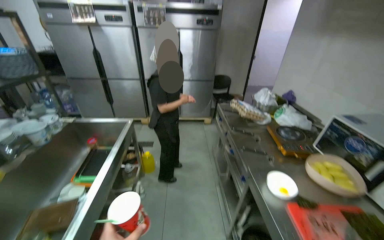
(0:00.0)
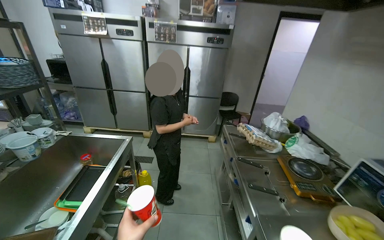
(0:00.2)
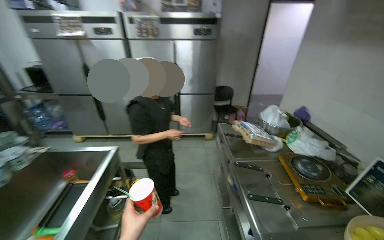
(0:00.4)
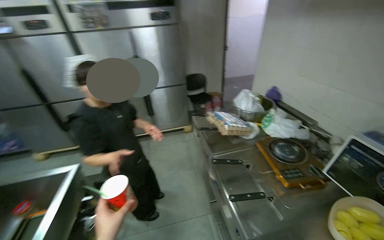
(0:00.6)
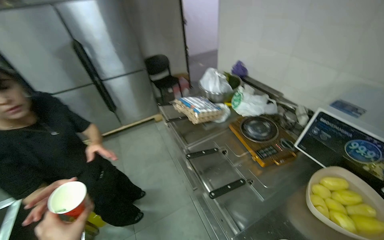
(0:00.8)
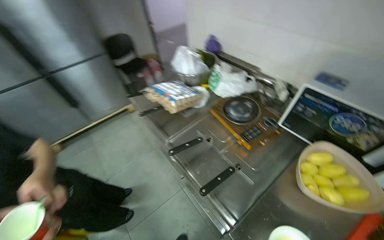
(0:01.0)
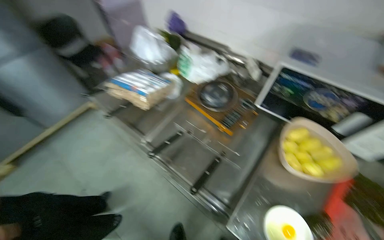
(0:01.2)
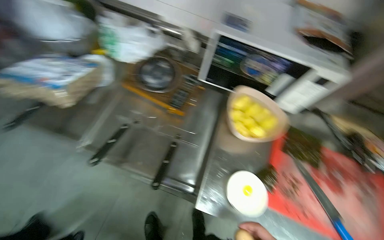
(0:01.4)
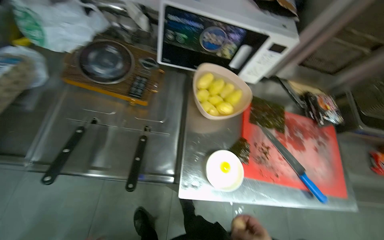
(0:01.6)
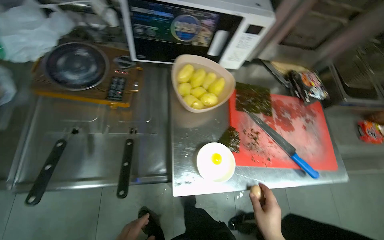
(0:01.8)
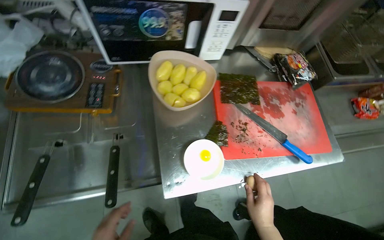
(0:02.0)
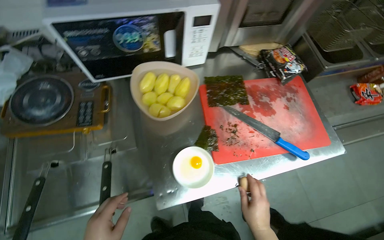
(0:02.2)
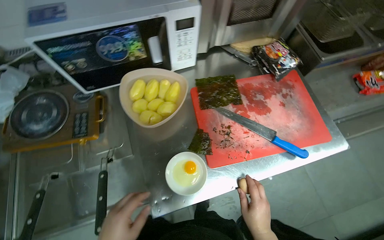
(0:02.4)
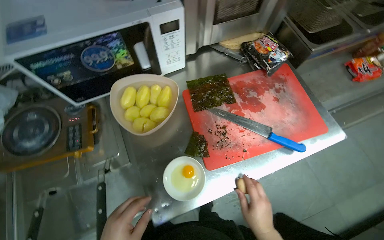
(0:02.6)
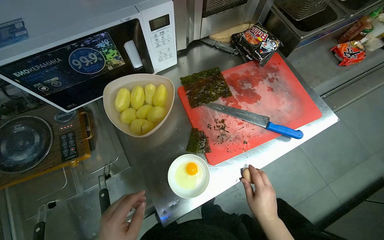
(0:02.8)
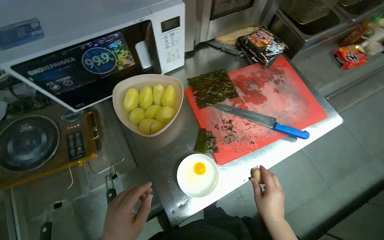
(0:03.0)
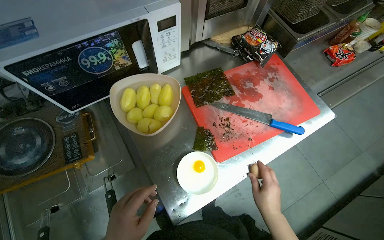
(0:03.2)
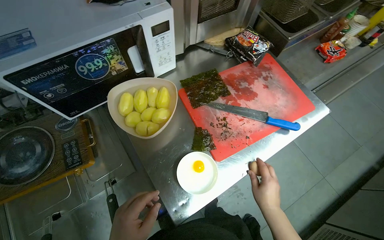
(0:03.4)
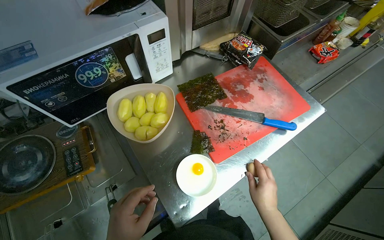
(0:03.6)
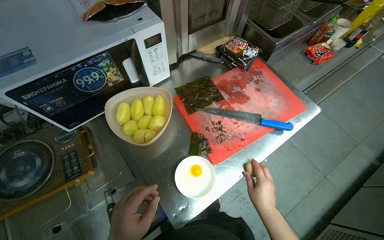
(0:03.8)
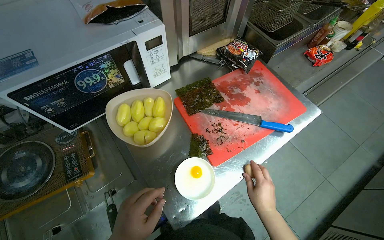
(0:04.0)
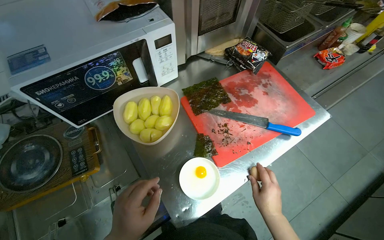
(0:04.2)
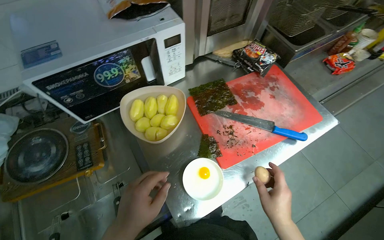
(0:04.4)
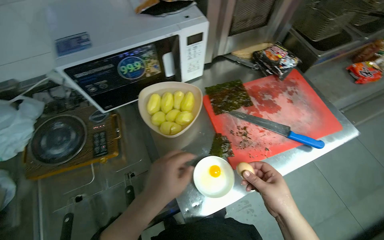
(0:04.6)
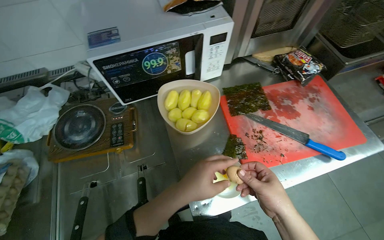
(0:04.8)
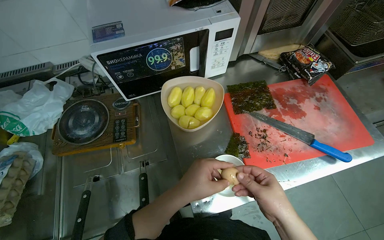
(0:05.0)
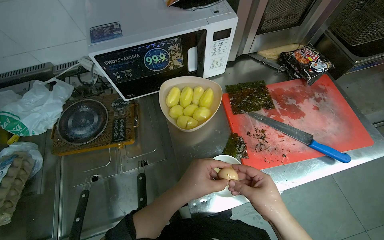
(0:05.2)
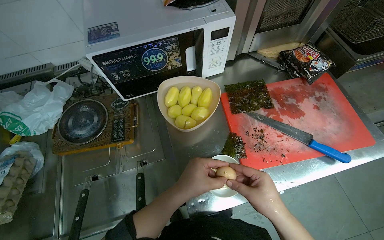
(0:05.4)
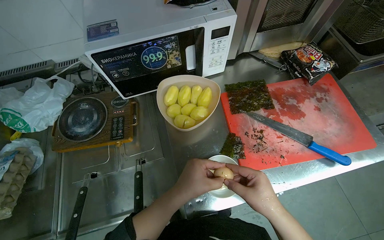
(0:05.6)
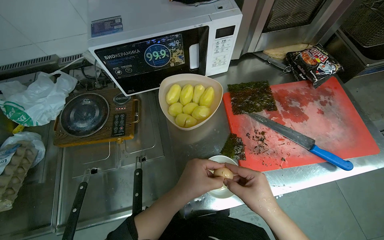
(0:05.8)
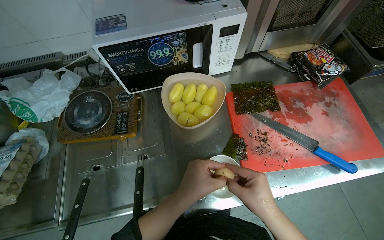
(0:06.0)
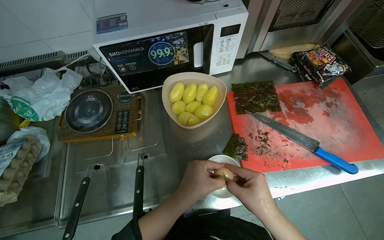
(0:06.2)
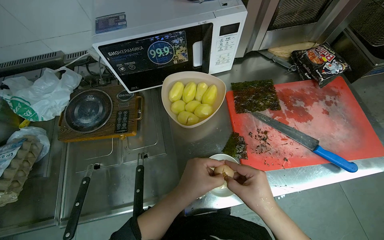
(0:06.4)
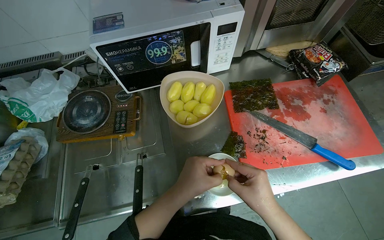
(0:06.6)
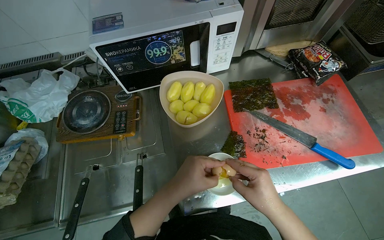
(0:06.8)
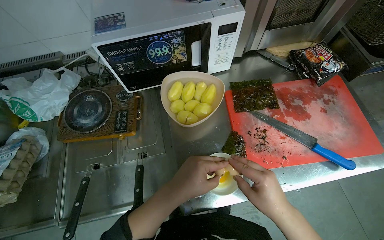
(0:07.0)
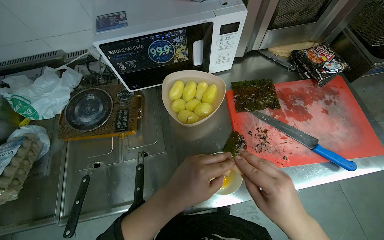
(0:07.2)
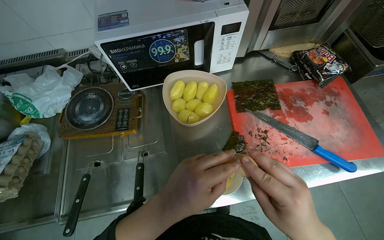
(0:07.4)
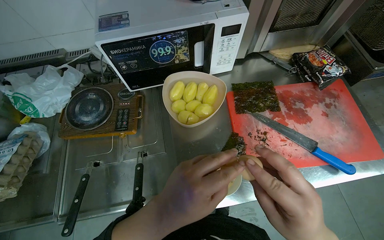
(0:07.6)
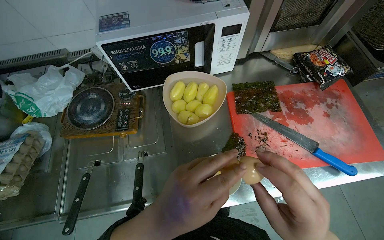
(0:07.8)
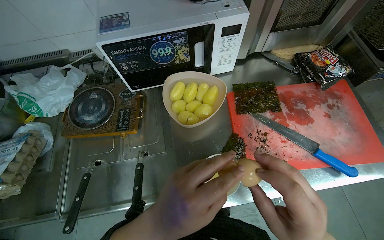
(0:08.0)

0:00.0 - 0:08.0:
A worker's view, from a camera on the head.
Job: preparing food.
The whole recording: Cracking eggs into a bowl. The worker cracks eggs into a small white bowl.
0:00.0 - 0:01.6: The camera travels about 80 cm. The wearer's head swings roughly 85 degrees to the right. The view tips downward by roughly 35 degrees.
0:01.6 - 0:03.2: The scene turns approximately 35 degrees counterclockwise in the picture.
0:04.8 - 0:06.4: The hands are busy where they are.

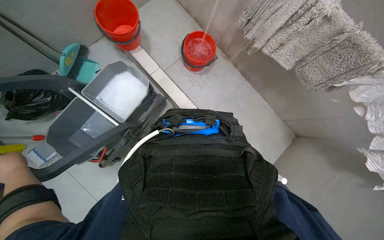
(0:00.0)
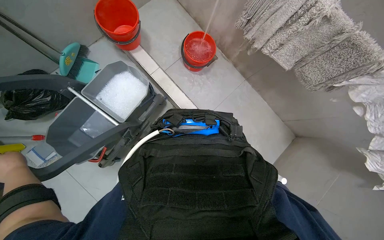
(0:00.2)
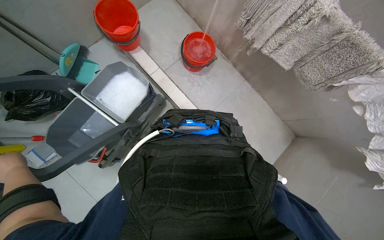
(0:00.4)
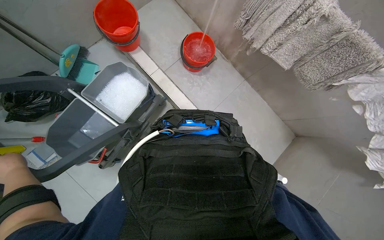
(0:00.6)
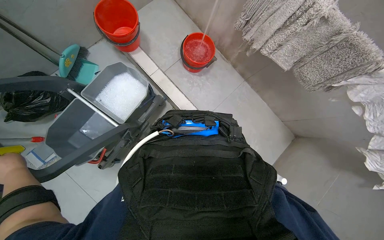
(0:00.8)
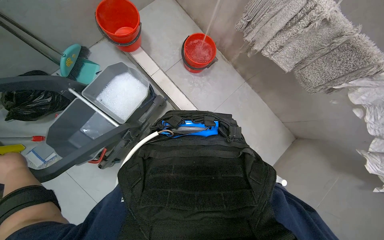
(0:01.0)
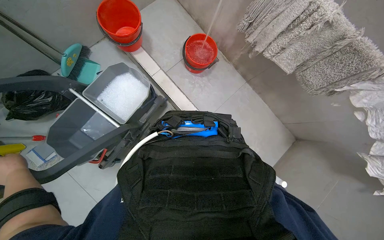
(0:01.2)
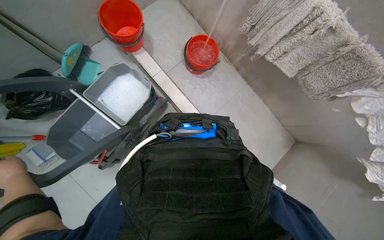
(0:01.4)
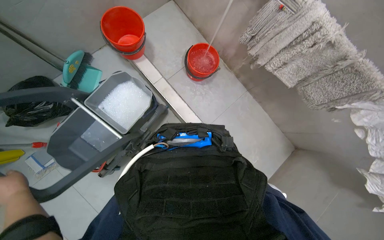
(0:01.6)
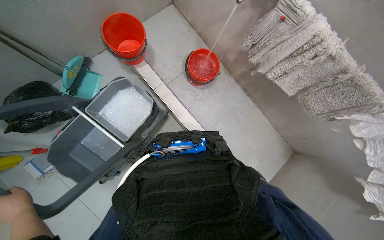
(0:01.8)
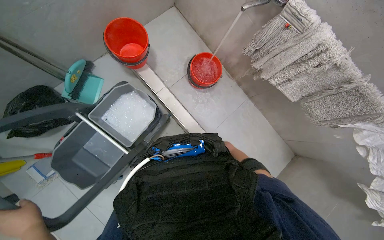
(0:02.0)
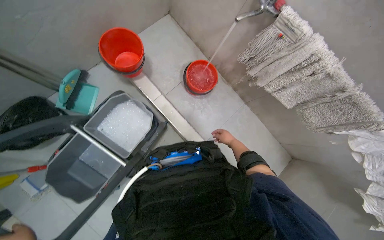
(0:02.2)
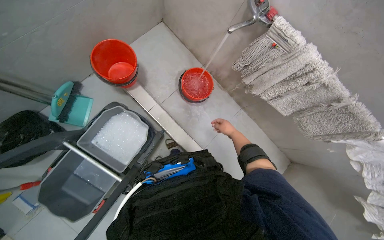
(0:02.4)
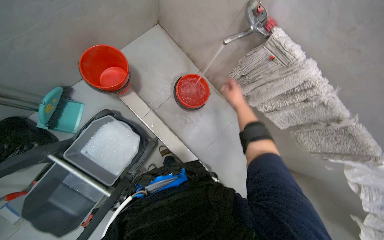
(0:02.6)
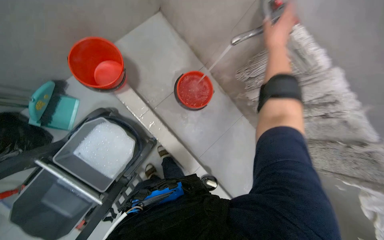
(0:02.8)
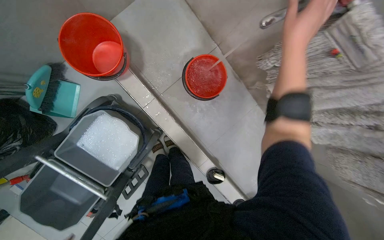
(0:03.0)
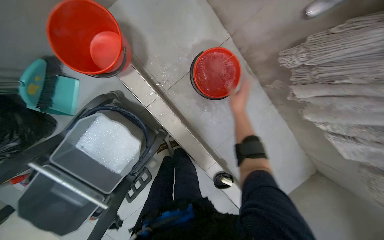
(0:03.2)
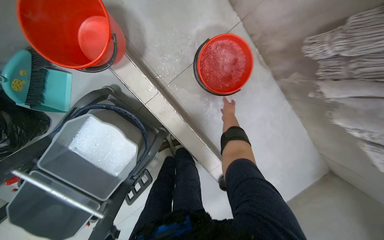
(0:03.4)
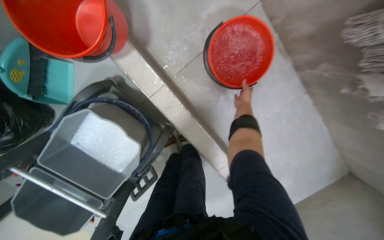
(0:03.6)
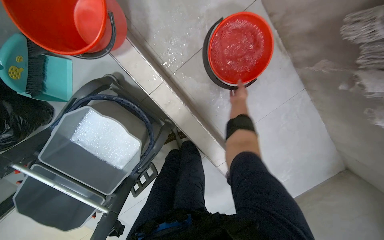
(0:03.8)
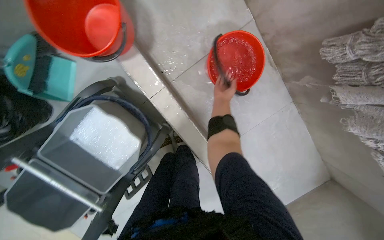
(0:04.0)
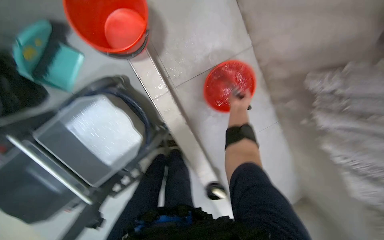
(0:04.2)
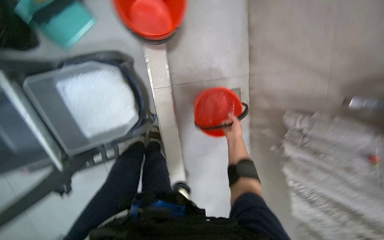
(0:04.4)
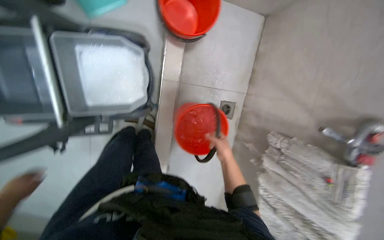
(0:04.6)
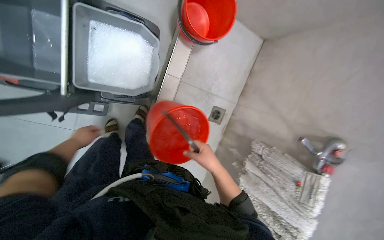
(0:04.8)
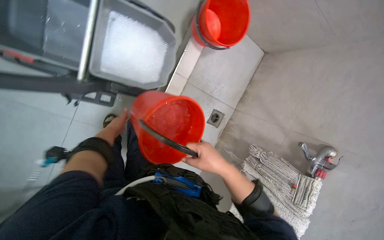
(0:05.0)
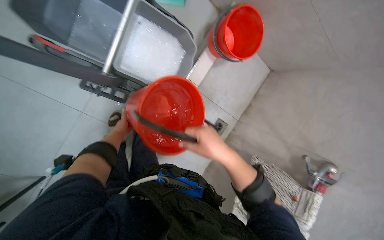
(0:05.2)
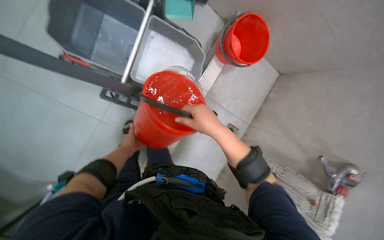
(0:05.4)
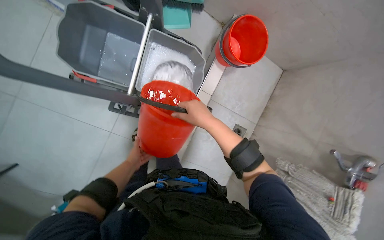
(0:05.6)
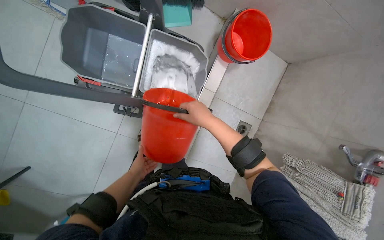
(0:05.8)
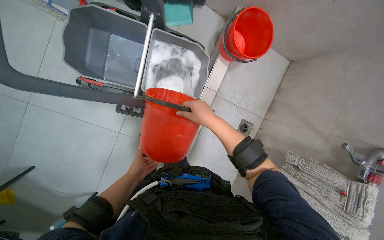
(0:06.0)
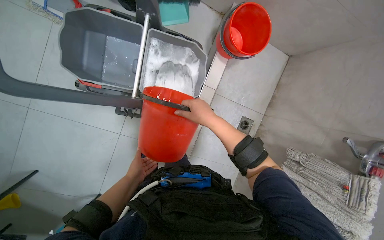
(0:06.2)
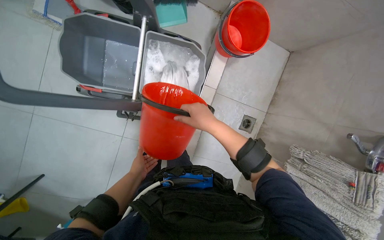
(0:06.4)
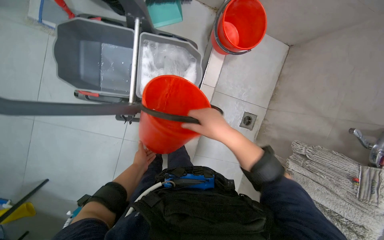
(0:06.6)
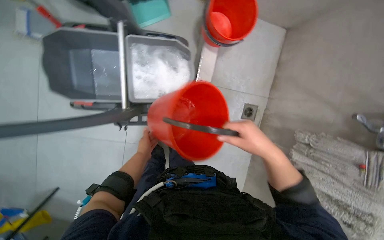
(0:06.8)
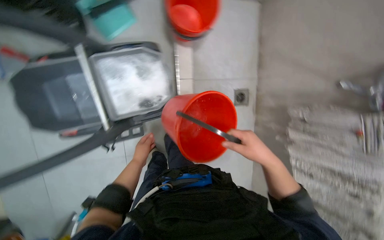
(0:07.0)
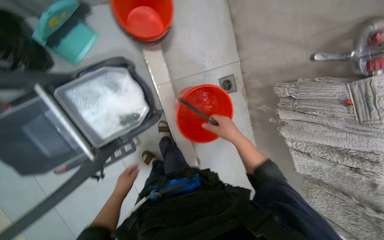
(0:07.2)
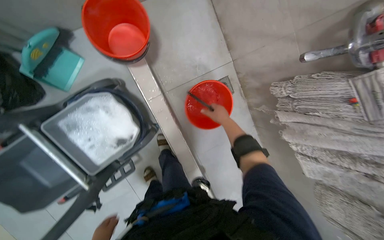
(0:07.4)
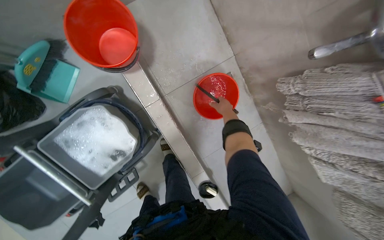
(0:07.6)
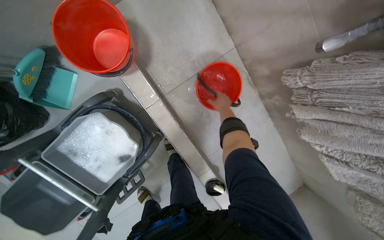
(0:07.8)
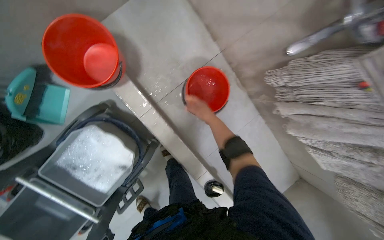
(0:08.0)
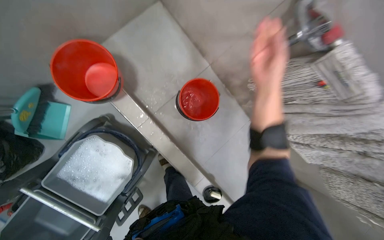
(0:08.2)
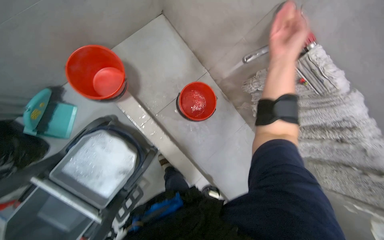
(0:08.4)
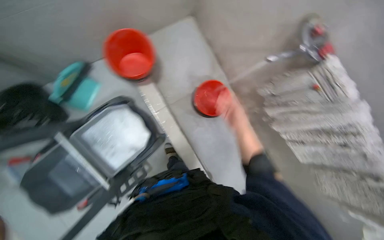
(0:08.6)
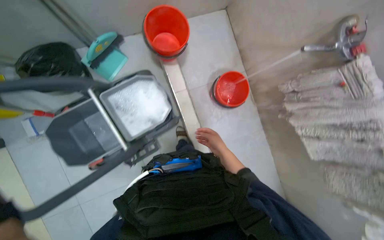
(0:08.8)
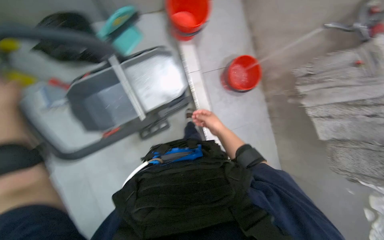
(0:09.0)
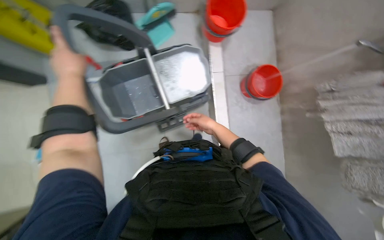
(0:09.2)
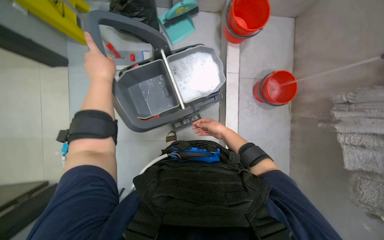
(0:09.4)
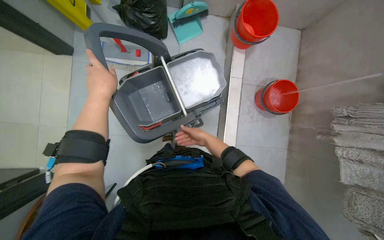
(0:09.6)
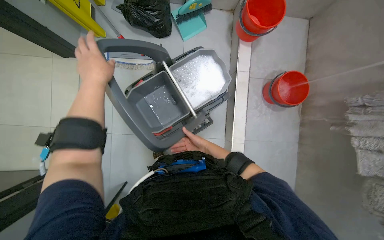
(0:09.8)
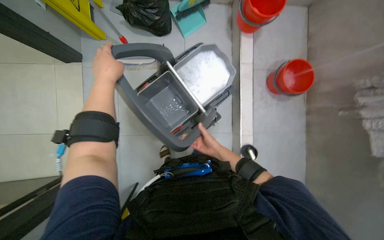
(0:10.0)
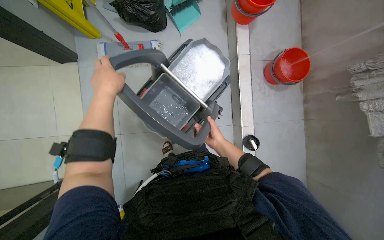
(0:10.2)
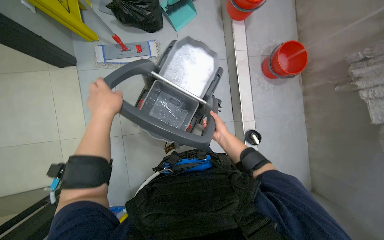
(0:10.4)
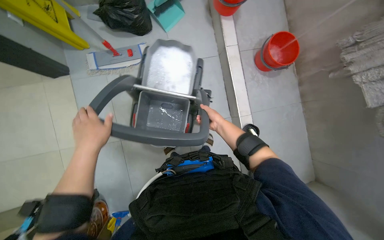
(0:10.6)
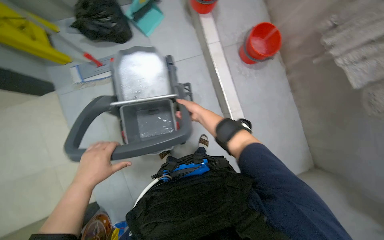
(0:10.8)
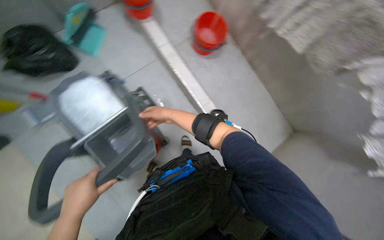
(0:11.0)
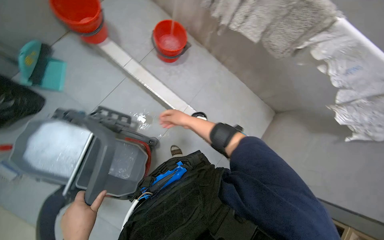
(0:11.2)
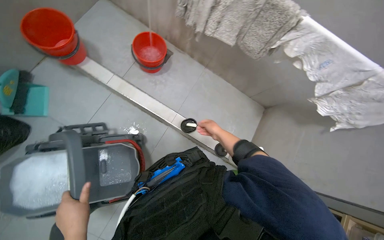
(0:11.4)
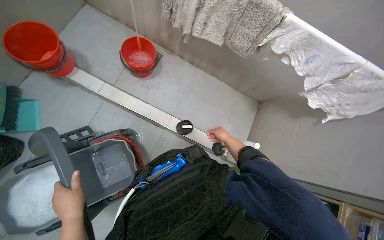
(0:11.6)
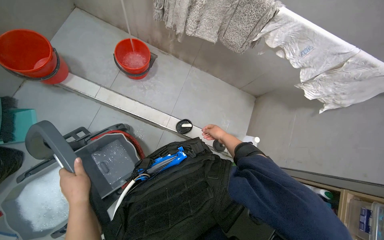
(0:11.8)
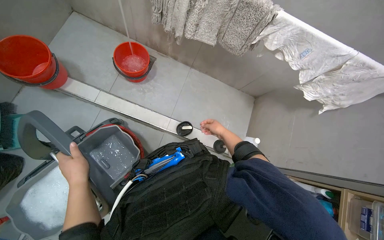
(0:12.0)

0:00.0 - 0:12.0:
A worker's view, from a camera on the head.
Job: preparing cleaning supplies.
The whole recording: Preparing cleaning equipment. The worker fills buckets with water, pours them into the cleaning cart, and prepares the mop.
0:01.6 - 0:03.0: The head travels some 50 cm. The wearer looks roughly 15 degrees further downward.
0:03.0 - 0:04.4: The scene turns some 30 degrees clockwise in the picture.
0:04.4 - 0:06.0: The camera is carried approximately 50 cm. The camera pitches upward, by about 10 degrees. Everything in view rotates about 30 degrees clockwise.
0:06.0 - 0:07.6: The camera is carried approximately 50 cm. The scene turns some 50 degrees counterclockwise in the picture.
0:07.6 - 0:09.0: The camera travels roughly 60 cm.
0:10.4 - 0:12.0: The head rotates some 65 degrees to the right.
